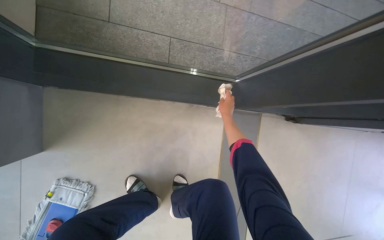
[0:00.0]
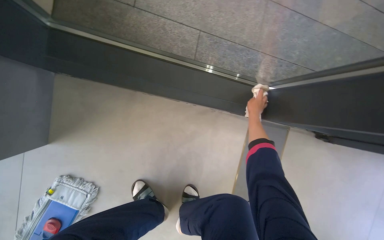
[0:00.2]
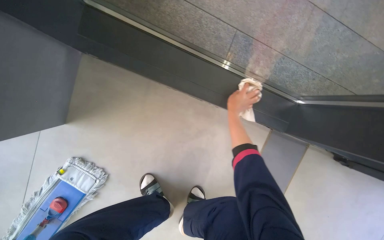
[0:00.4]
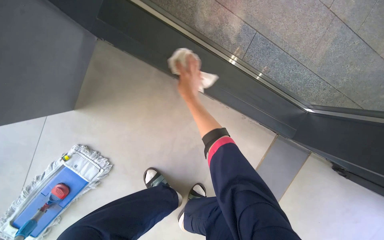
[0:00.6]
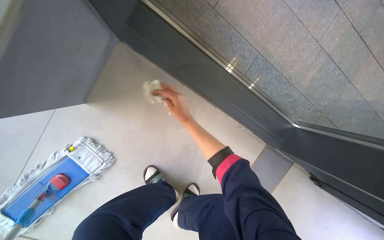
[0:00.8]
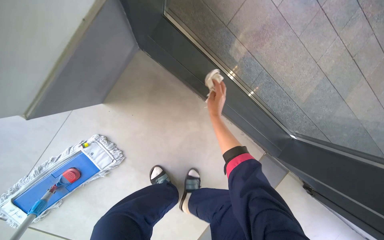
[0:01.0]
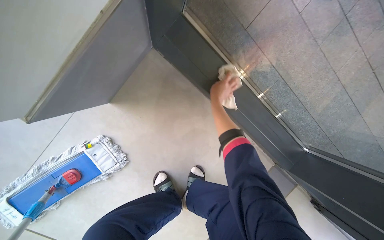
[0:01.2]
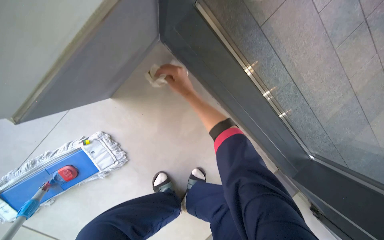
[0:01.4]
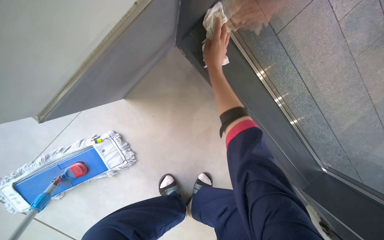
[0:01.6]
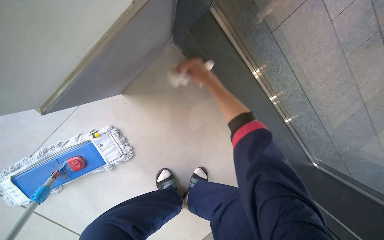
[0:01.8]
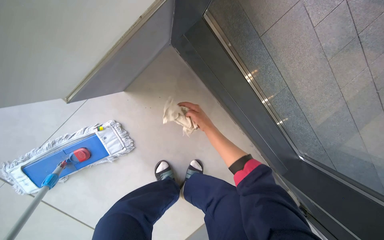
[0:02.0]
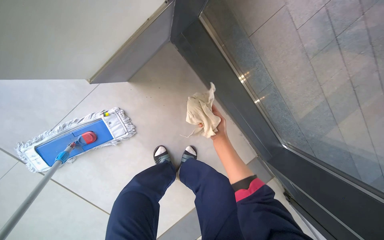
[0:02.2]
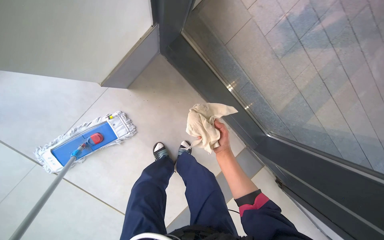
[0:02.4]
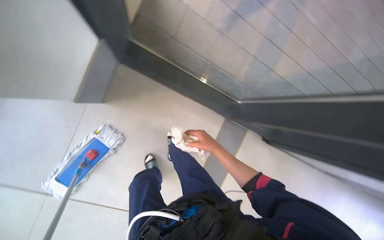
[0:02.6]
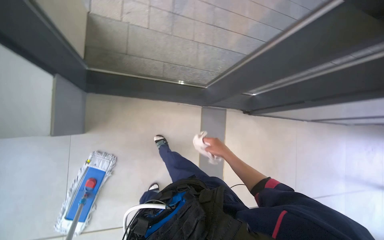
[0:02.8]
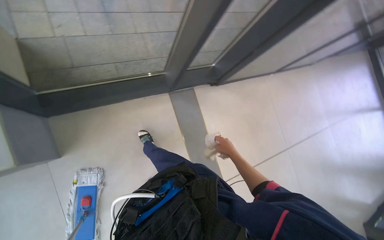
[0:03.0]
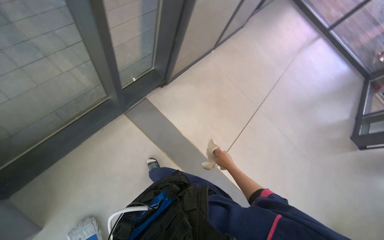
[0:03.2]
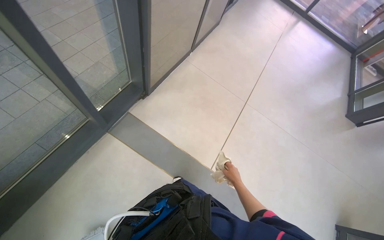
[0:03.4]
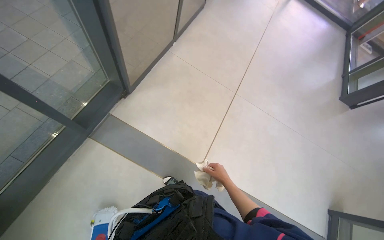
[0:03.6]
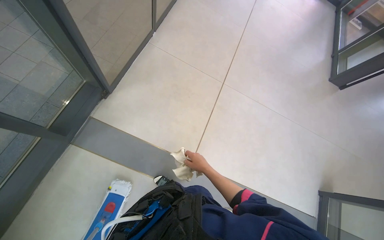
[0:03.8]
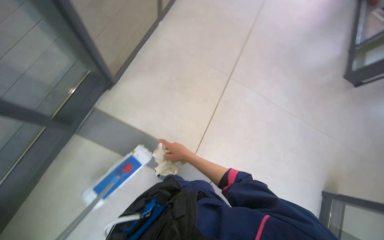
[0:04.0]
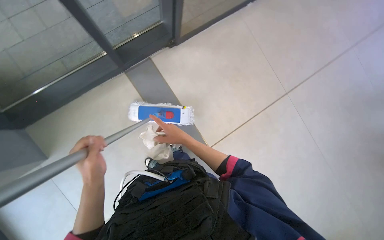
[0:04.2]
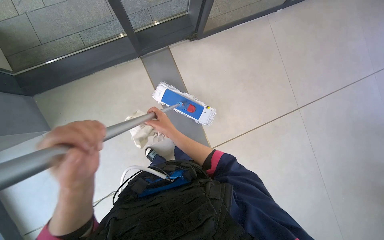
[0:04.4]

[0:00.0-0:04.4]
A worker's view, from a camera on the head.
Job: cleaning windows.
The whole recording: Wiping windows with cloth. The worker wipes the window frames and glass with a cloth.
0.0 to 1.4 s: The wearer moves roughly 40 cm. The scene rotates clockwise by roughly 40 degrees.
1.4 to 3.0 s: The head travels roughly 80 cm. The scene turns about 60 degrees counterclockwise in the picture.
3.0 to 4.4 s: The camera is carried roughly 50 cm. The view tips downward by approximately 20 degrees.

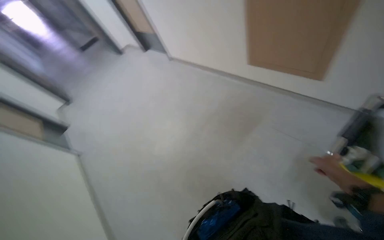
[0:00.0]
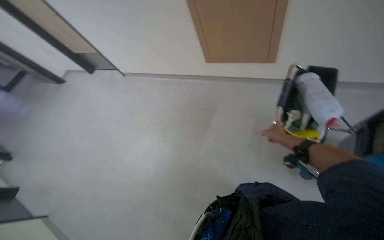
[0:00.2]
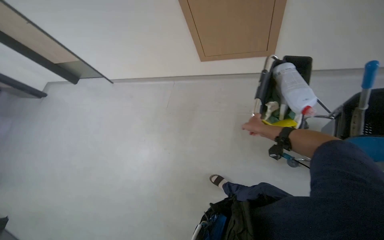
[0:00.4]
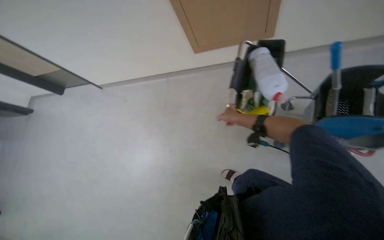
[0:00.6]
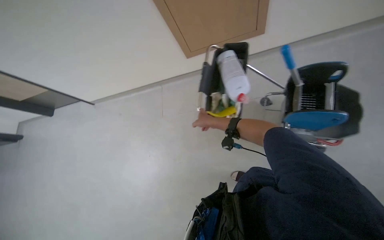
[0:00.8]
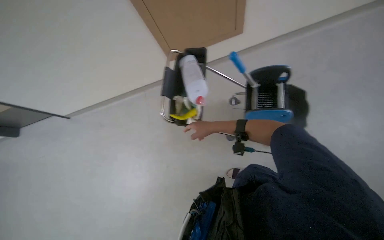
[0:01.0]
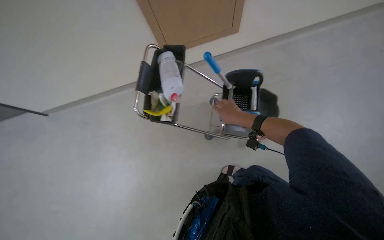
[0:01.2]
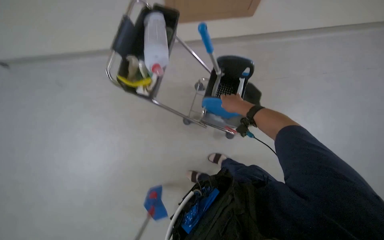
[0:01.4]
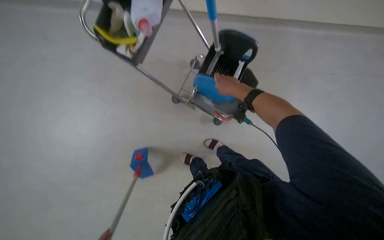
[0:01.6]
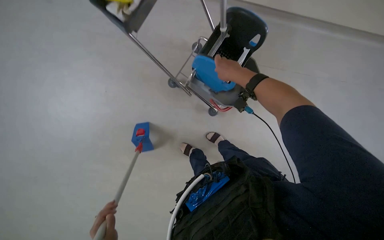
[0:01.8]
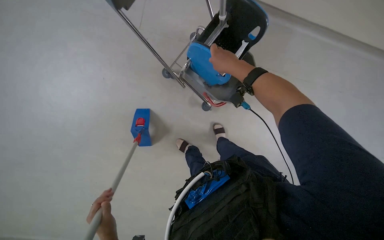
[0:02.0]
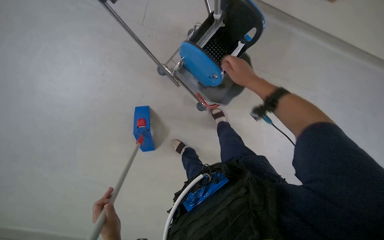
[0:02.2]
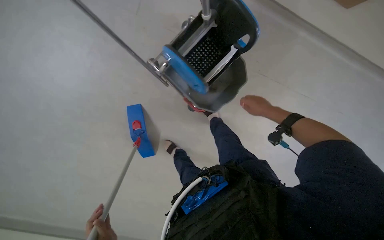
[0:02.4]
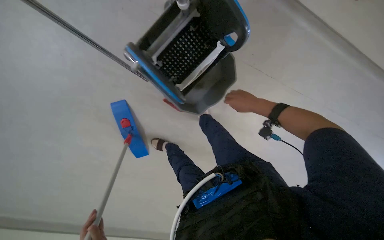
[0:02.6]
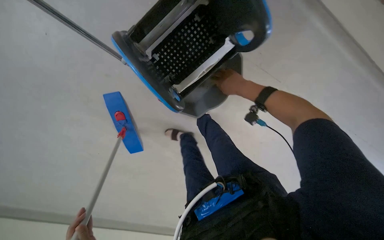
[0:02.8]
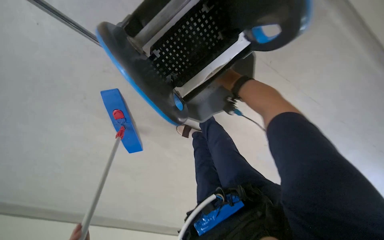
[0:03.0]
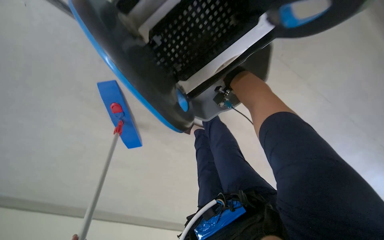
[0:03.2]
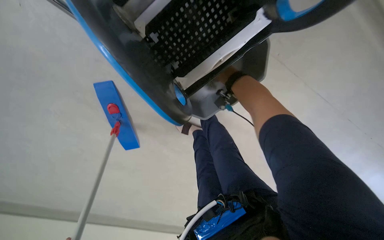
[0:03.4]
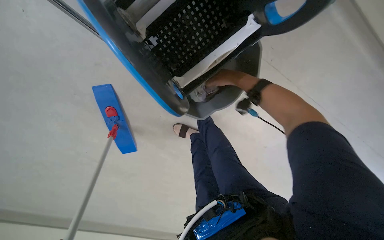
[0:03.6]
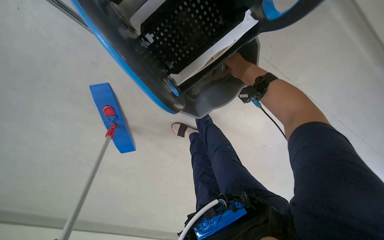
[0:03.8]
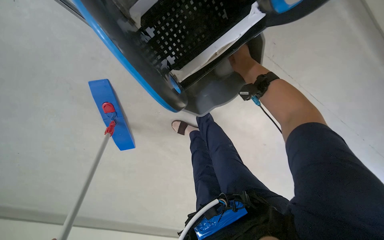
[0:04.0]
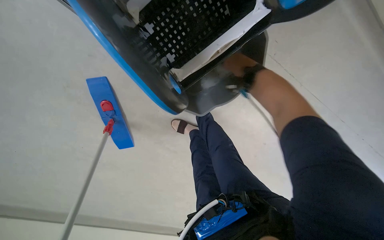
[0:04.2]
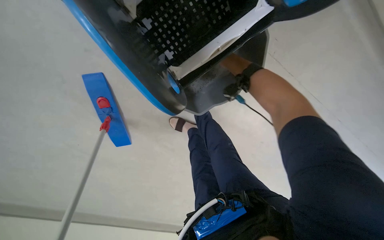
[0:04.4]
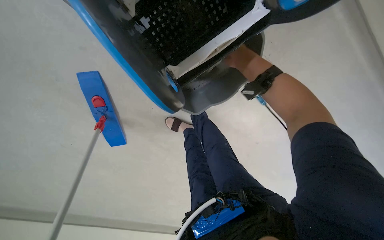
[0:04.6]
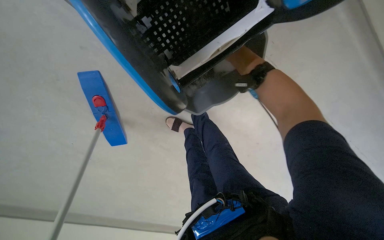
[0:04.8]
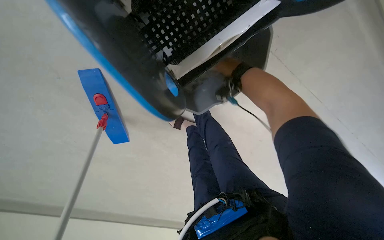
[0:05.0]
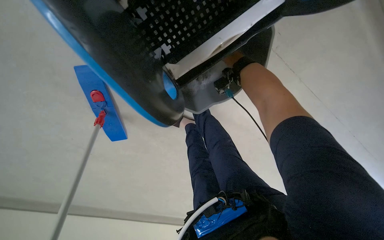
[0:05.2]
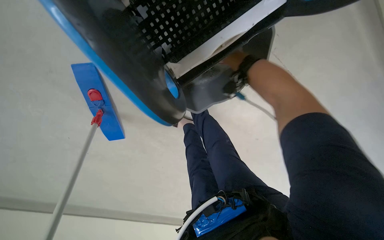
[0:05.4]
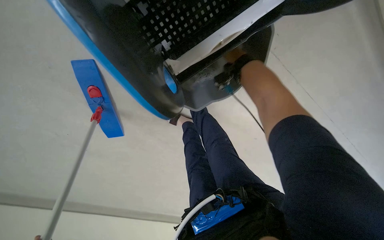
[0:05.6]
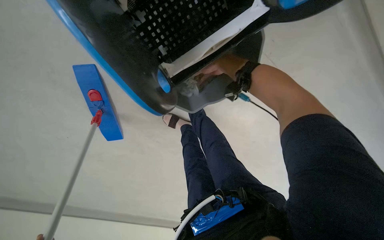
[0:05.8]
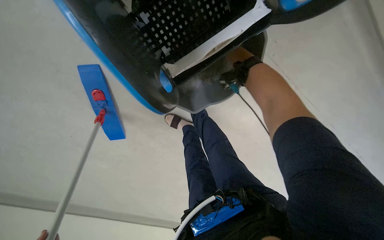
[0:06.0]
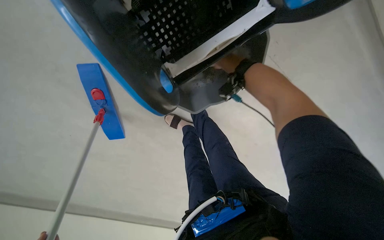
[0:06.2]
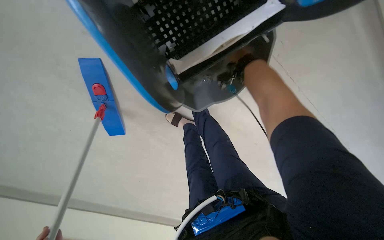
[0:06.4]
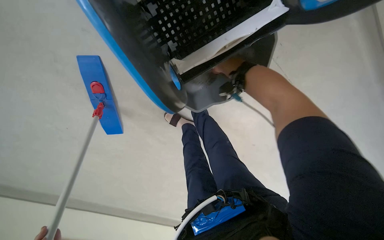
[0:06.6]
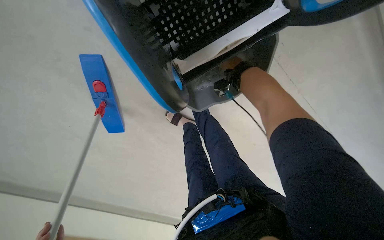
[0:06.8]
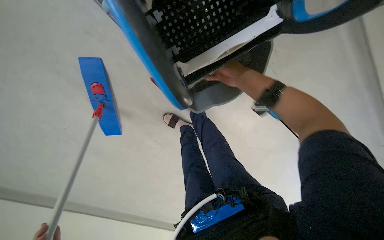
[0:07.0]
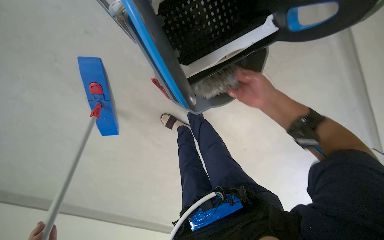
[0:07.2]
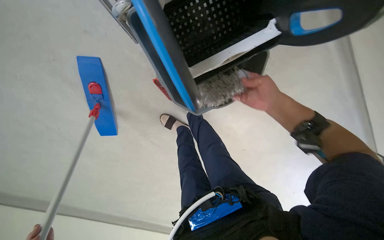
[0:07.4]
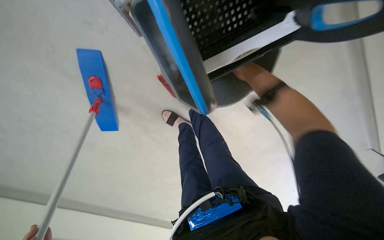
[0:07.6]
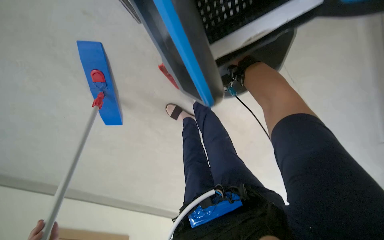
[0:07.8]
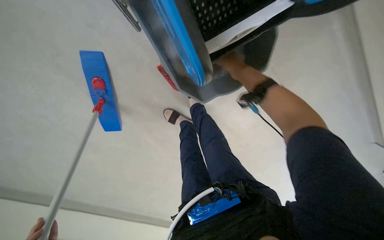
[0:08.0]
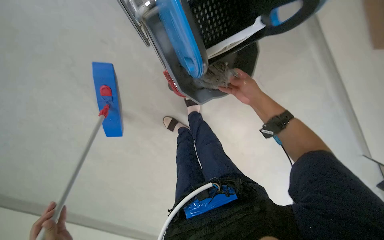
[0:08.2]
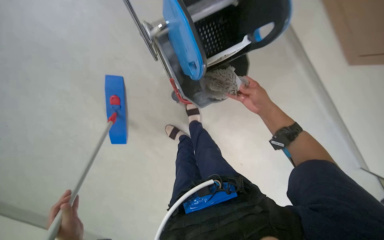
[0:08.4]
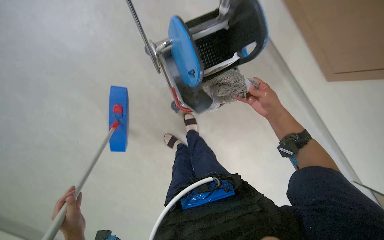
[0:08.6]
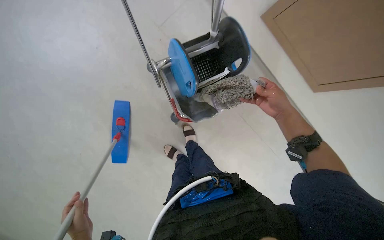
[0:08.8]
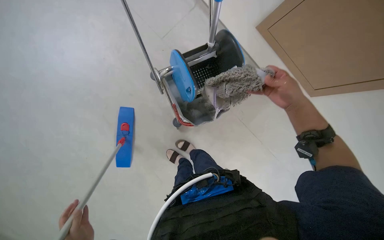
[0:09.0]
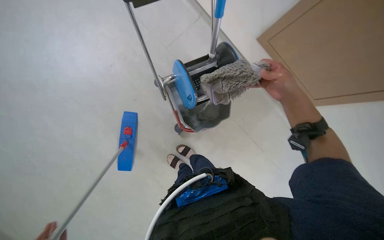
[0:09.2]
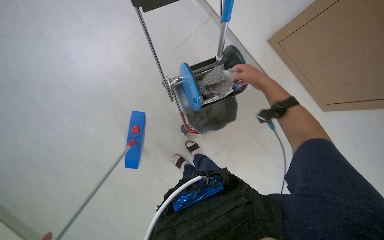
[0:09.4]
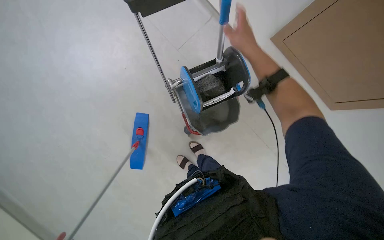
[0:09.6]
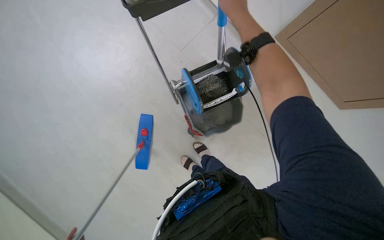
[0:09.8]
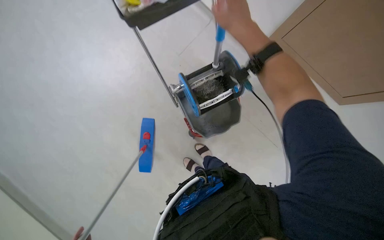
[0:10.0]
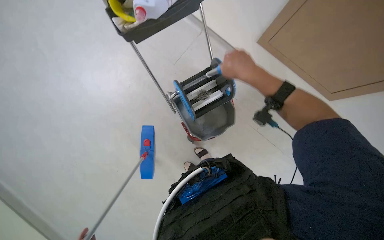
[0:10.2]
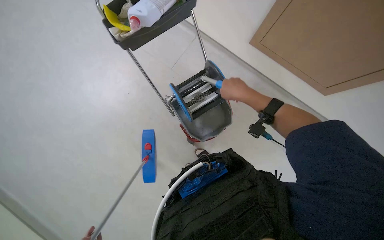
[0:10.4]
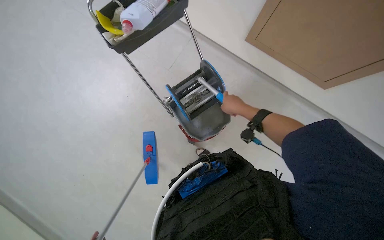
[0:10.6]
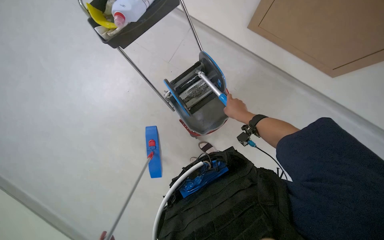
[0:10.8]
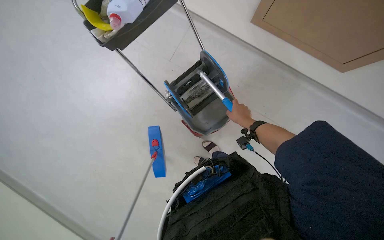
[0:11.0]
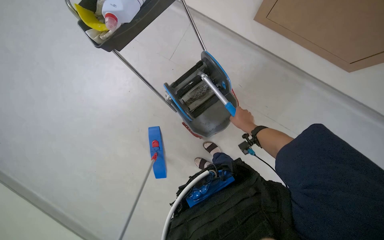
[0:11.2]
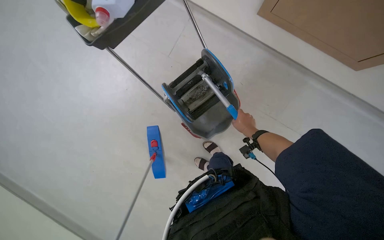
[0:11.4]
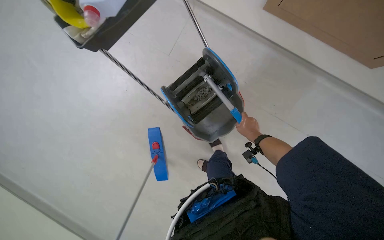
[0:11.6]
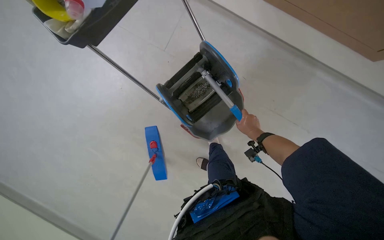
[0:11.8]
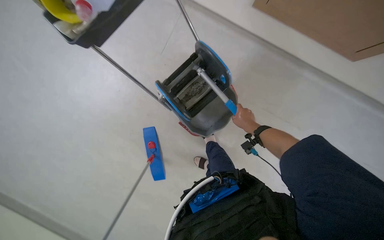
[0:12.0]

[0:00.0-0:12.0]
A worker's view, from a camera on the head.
Job: preparing cleaning supplies.
The whole recording: Preparing mop for cleaning. The worker attaches a new mop head to the mop handle and wrings it.
0.0 to 1.6 s: The head travels some 50 cm. The head turns to the right by roughly 45 degrees.
3.0 to 4.4 s: The right hand moves approximately 15 cm nearer to the camera and comes back.
4.4 to 6.0 s: The right hand goes nearer and farther, approximately 20 cm each way, reversing 2 times.
6.0 to 7.6 s: The right hand shifts approximately 15 cm nearer to the camera and down the picture.
7.6 to 9.0 s: The view tips upward by roughly 25 degrees. The right hand travels to the right by roughly 10 cm.
9.0 to 10.4 s: The right hand is displaced to the left by some 10 cm, and travels up the picture and back again, some 25 cm each way.
10.4 to 12.0 s: The right hand goes roughly 30 cm farther from the camera, to the right and down the picture.

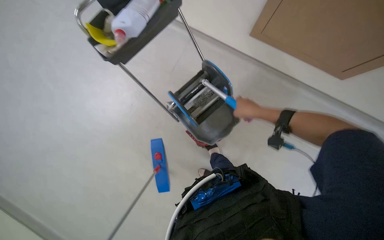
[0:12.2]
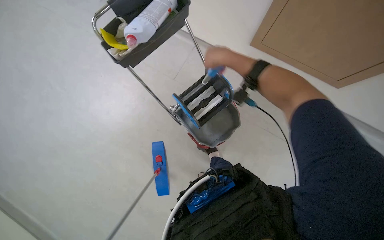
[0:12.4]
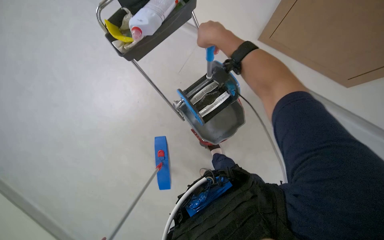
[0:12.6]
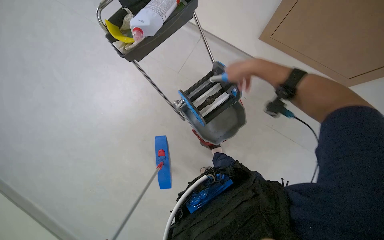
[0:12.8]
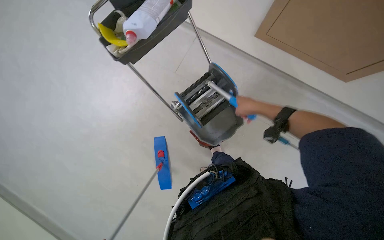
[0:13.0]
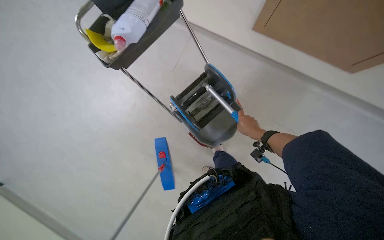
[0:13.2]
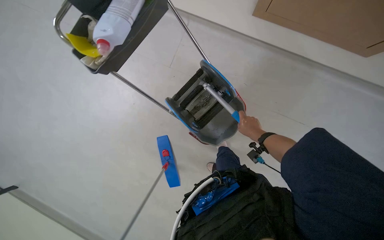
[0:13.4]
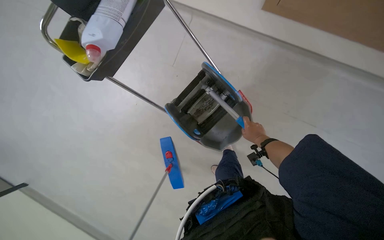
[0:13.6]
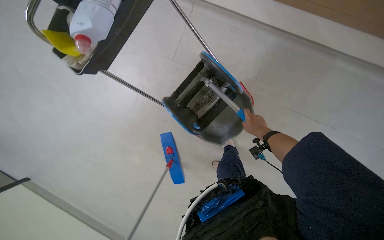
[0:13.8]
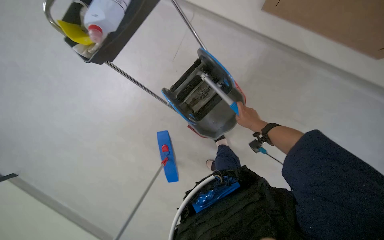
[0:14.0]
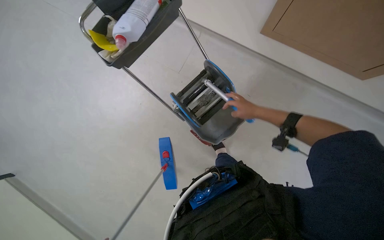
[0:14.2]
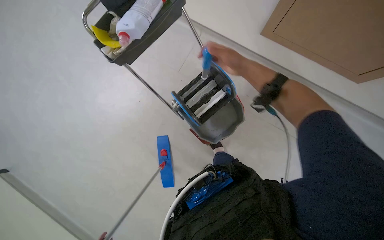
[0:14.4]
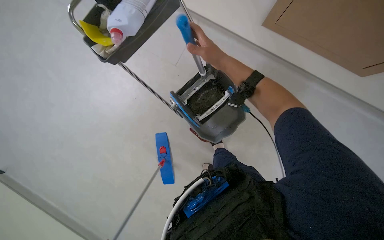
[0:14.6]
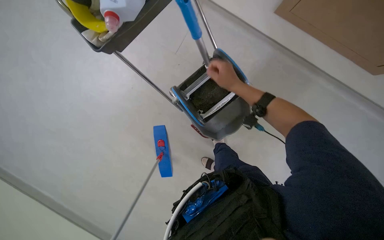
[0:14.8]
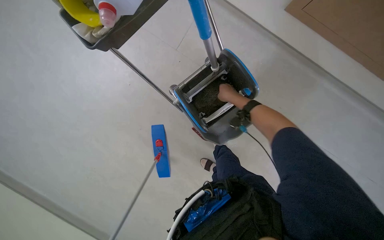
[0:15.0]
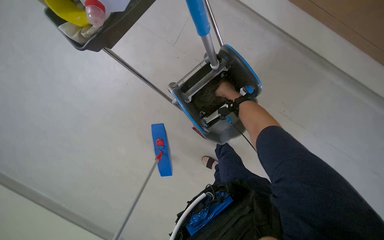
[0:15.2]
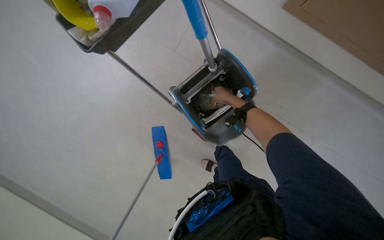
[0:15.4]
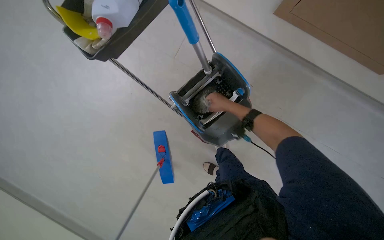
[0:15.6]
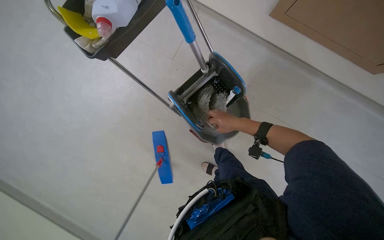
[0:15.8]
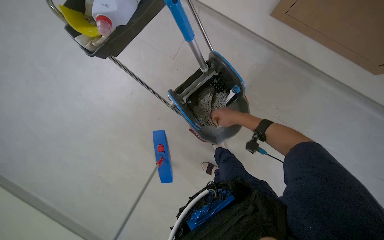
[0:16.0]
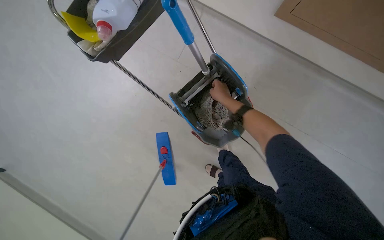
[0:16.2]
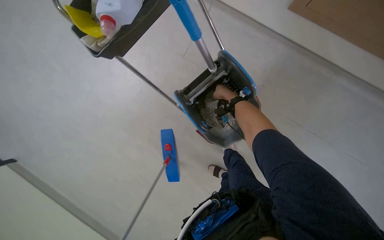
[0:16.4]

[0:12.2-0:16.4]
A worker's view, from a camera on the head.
Job: preparing cleaning supplies.
The whole recording: Preparing mop for cleaning. The worker attaches a new mop head to the mop handle and wrings it.
12.2 to 13.6 s: The right hand is displaced farther from the camera and down the picture by approximately 20 cm.
13.6 to 15.0 s: The right hand travels up the picture and to the left by about 20 cm.
15.0 to 16.4 s: The right hand goes down the picture and returns, approximately 10 cm each way.
